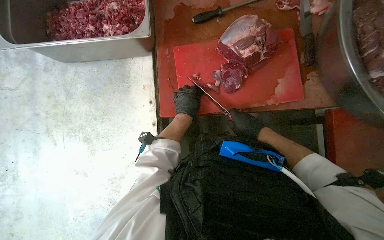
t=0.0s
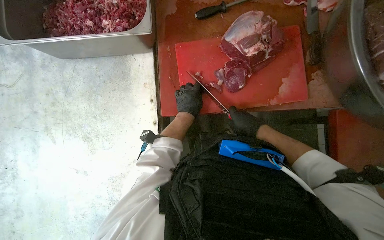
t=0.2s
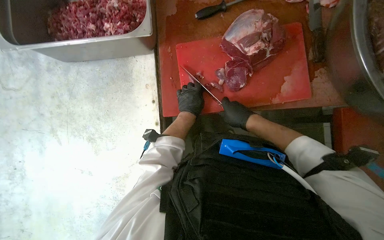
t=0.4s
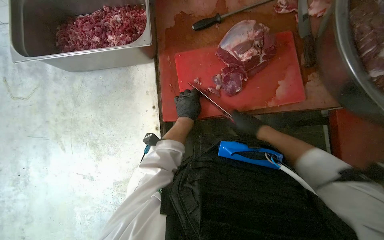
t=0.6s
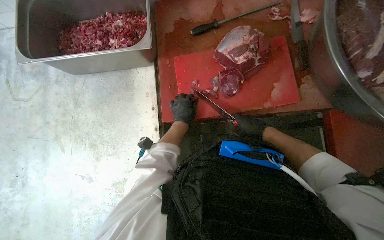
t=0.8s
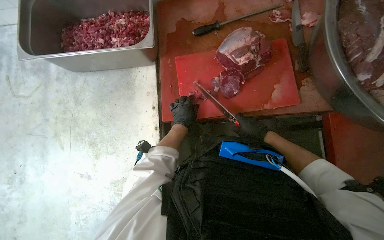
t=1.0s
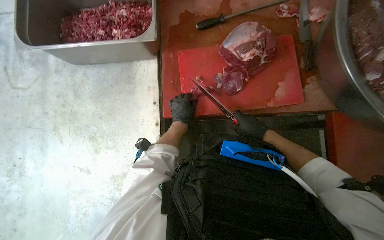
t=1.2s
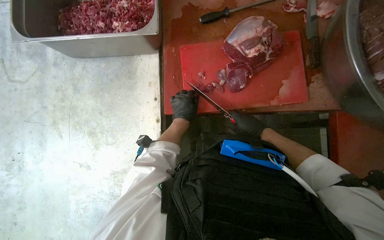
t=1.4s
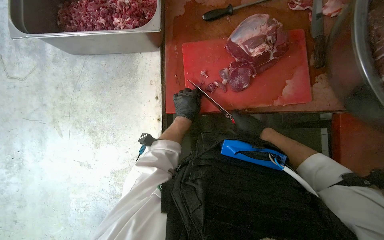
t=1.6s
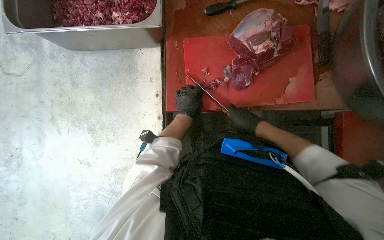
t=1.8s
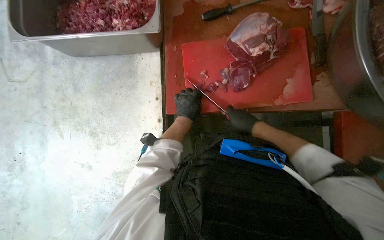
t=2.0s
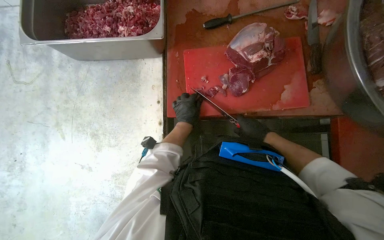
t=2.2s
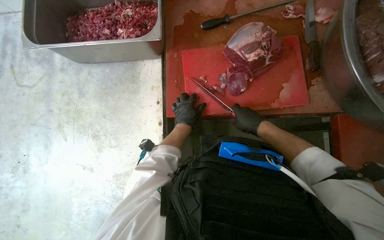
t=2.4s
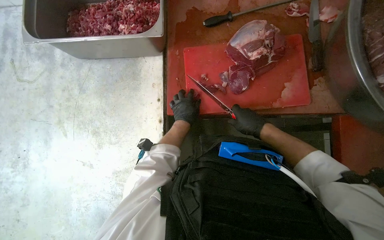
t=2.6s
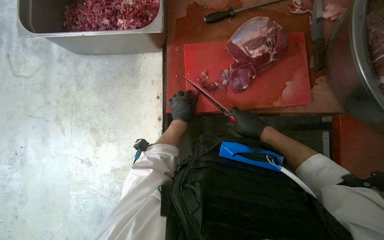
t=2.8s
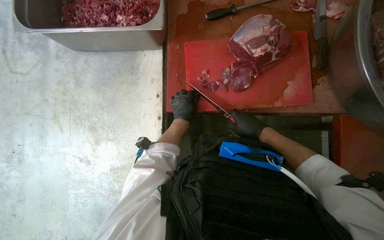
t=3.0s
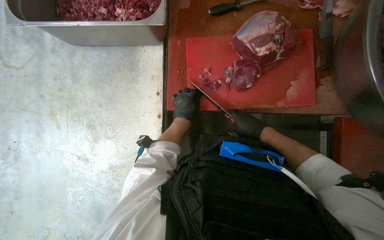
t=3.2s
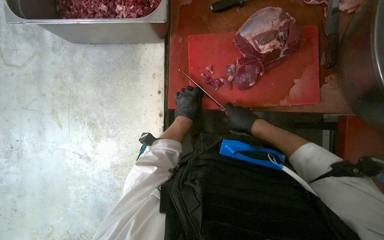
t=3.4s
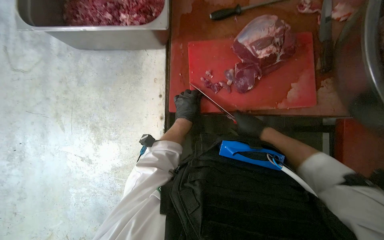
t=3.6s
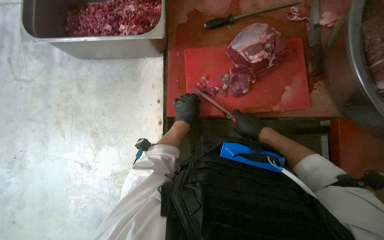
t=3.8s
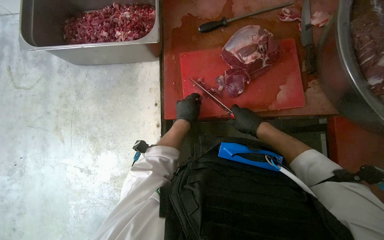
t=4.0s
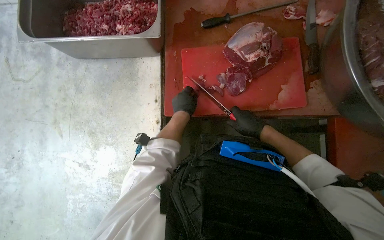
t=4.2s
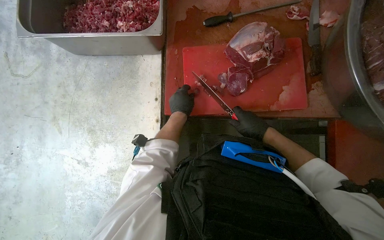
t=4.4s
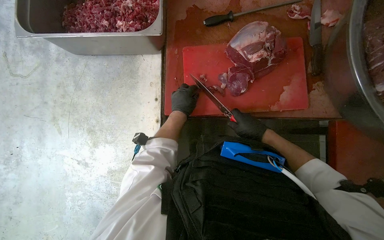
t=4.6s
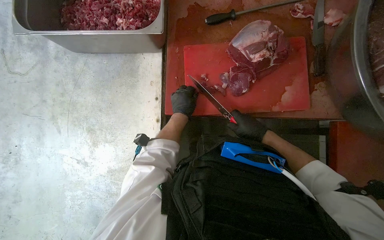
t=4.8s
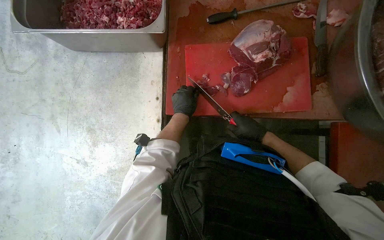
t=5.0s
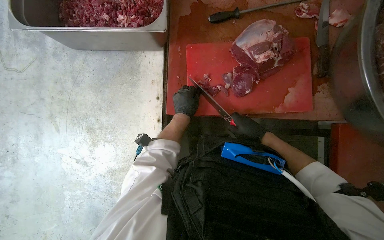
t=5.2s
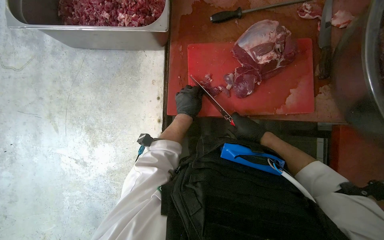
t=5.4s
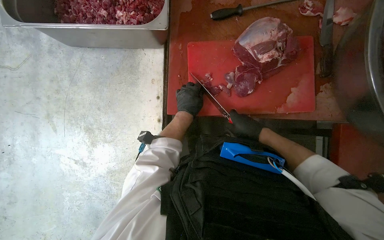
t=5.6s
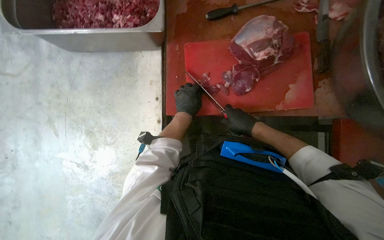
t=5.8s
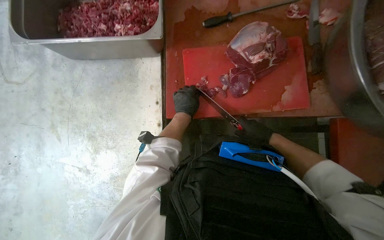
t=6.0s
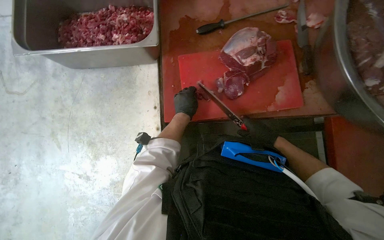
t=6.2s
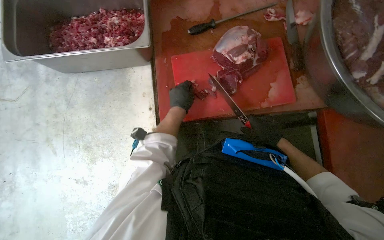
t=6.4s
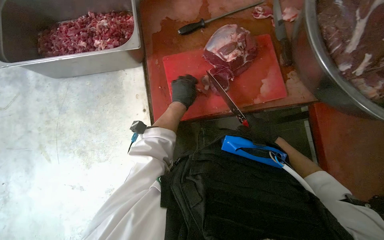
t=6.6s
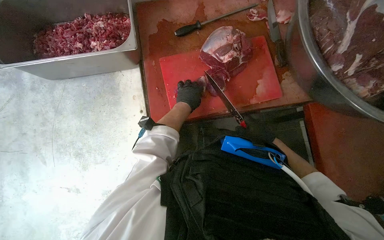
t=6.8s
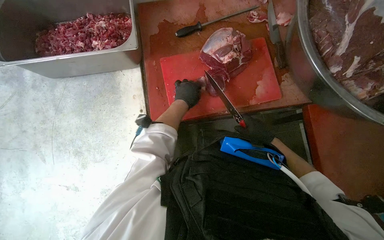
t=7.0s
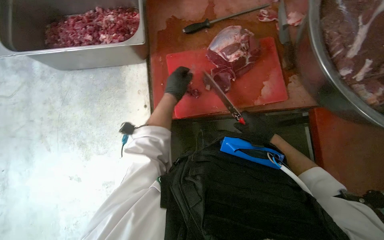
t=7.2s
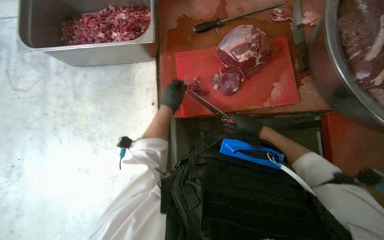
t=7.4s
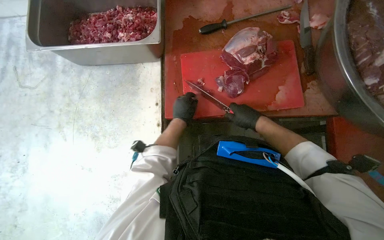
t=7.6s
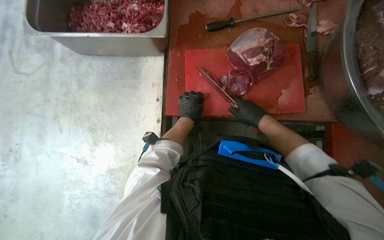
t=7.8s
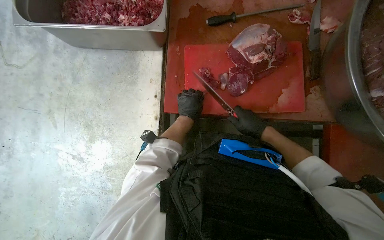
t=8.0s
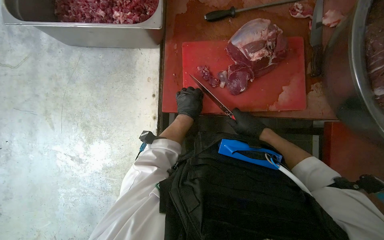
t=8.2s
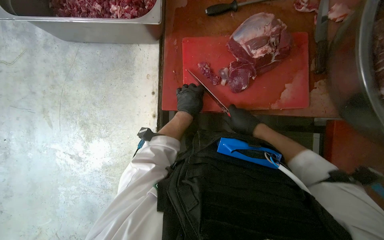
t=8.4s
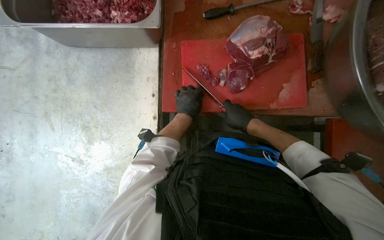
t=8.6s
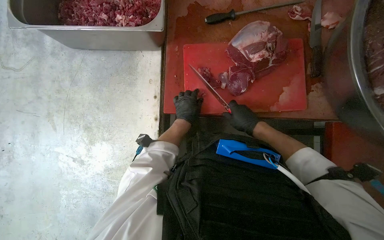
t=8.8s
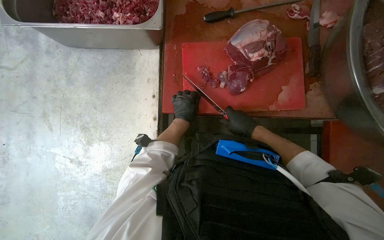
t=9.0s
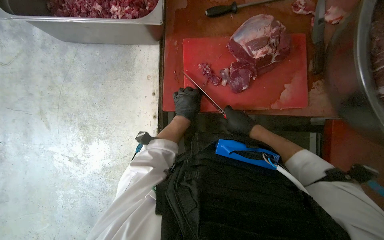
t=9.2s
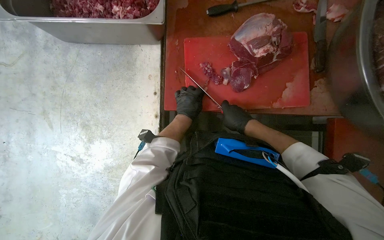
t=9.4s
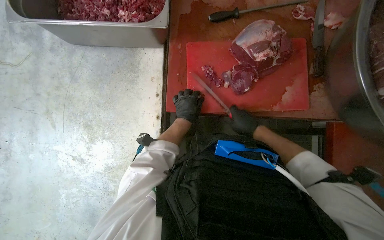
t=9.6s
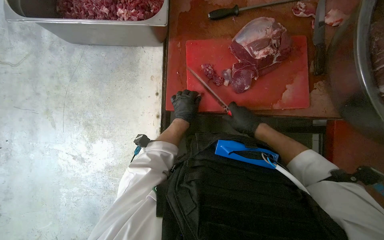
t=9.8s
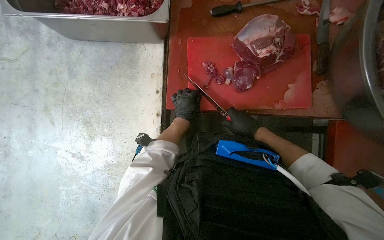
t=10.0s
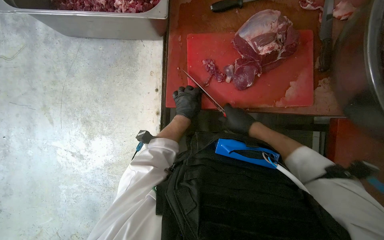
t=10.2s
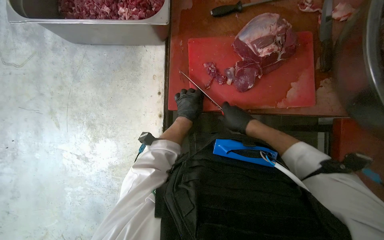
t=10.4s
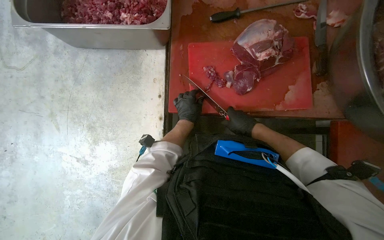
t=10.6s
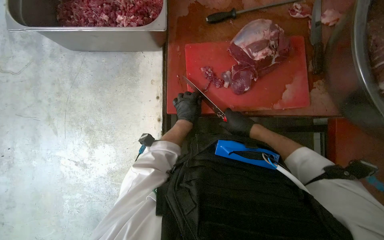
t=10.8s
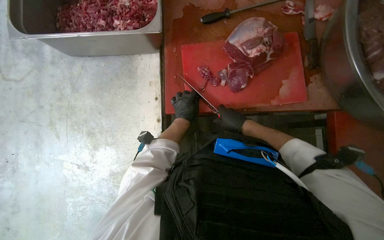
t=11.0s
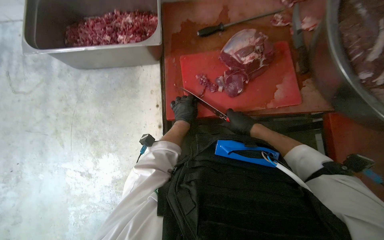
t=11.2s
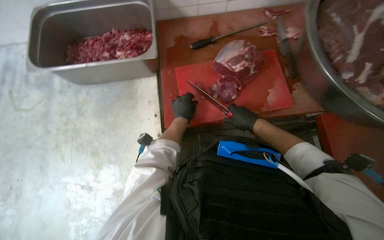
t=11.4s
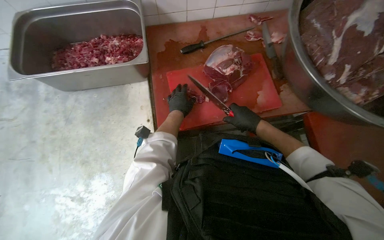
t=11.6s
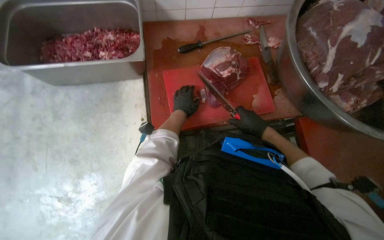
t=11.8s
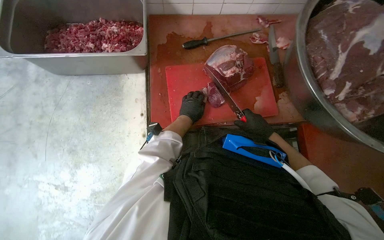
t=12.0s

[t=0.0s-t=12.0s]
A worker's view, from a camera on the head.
Job: preparing food.
The whole recording: Cutting meat on board. The worker cuts pieces of meat on a red cutting board with a knife.
t=0.0s to t=6.0s: The hands work in one place, with small movements.
t=6.0s to t=10.4s: The hands work in one place, with small movements.
t=10.4s to t=12.0s: The right hand goes roughly 15 cm to the right.

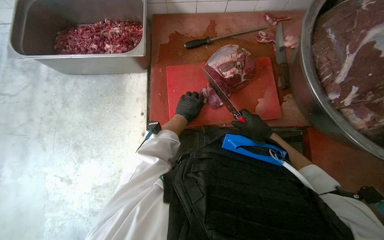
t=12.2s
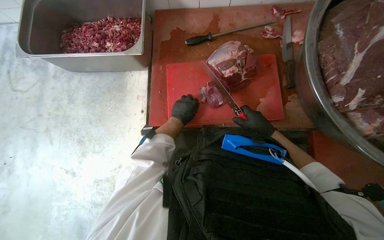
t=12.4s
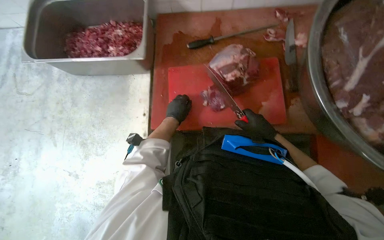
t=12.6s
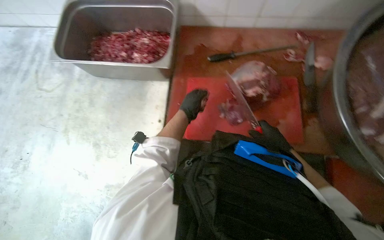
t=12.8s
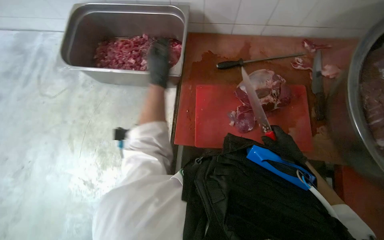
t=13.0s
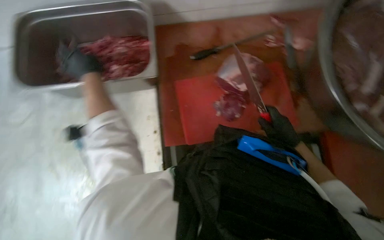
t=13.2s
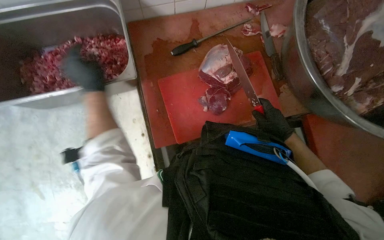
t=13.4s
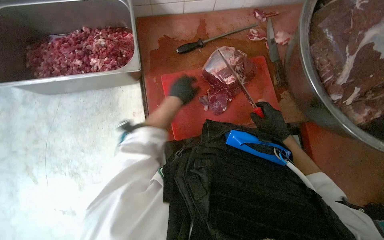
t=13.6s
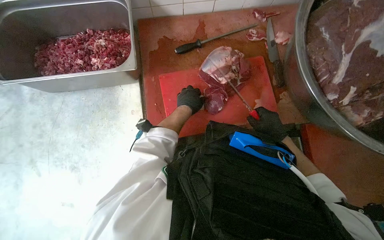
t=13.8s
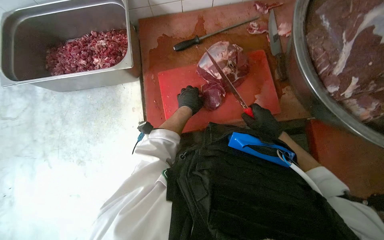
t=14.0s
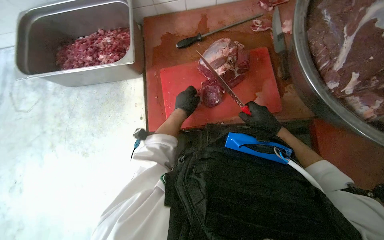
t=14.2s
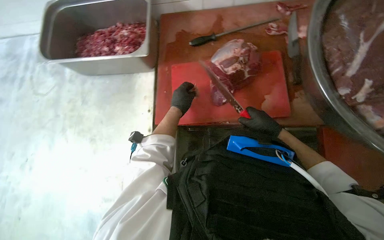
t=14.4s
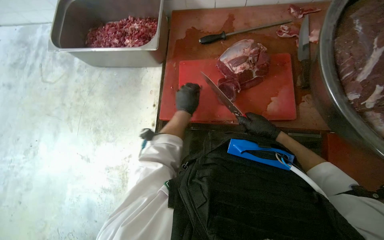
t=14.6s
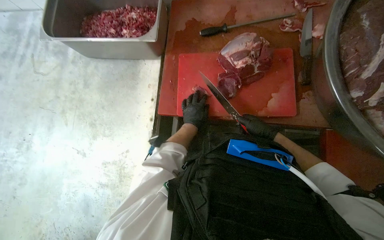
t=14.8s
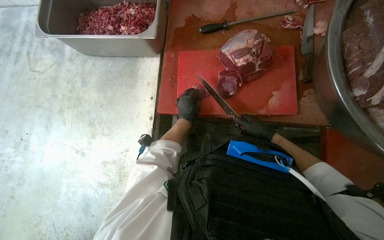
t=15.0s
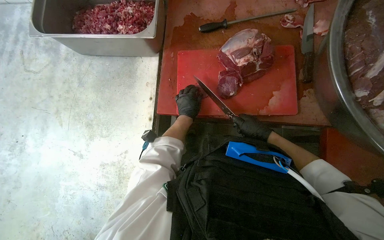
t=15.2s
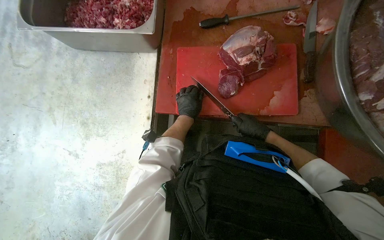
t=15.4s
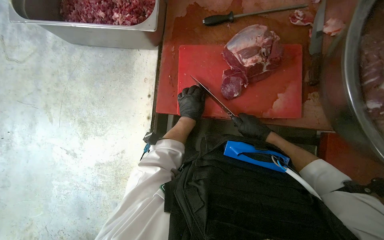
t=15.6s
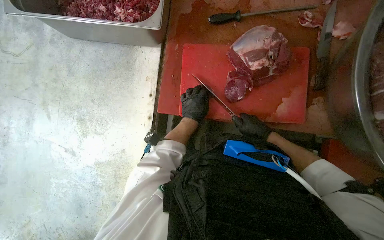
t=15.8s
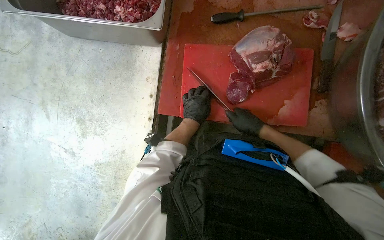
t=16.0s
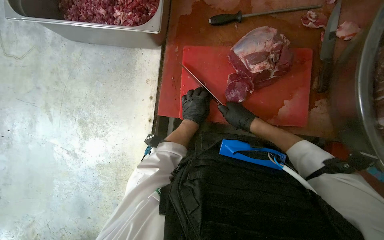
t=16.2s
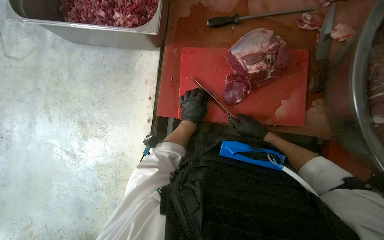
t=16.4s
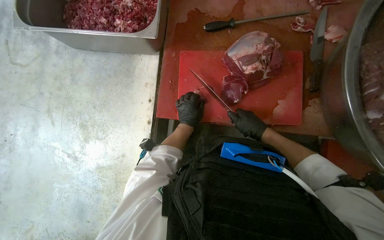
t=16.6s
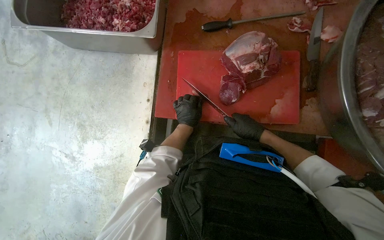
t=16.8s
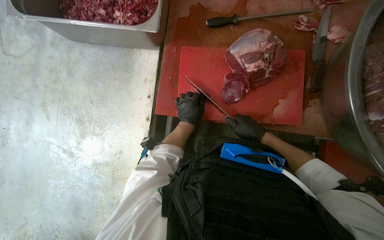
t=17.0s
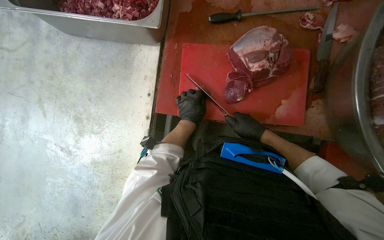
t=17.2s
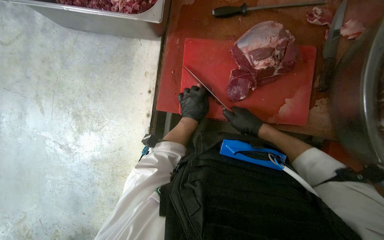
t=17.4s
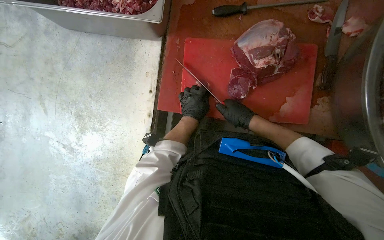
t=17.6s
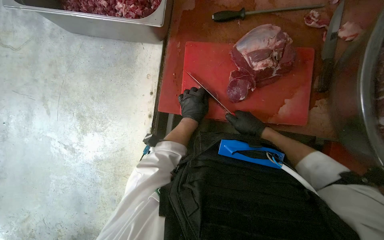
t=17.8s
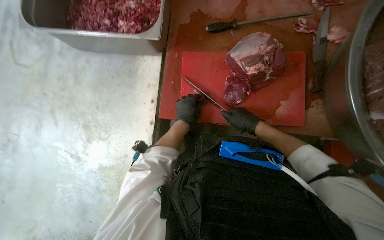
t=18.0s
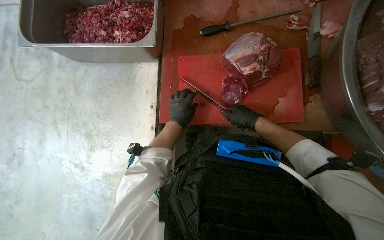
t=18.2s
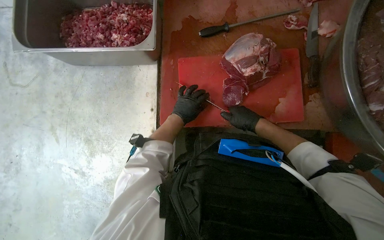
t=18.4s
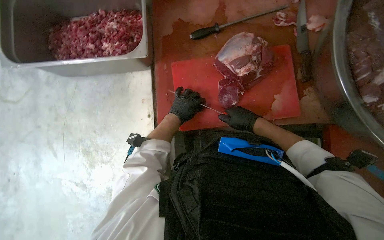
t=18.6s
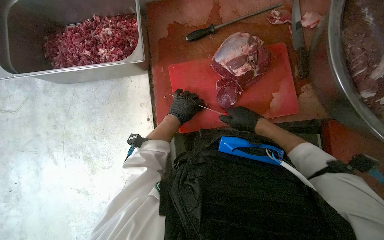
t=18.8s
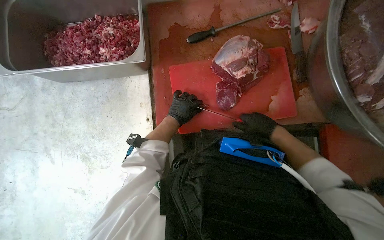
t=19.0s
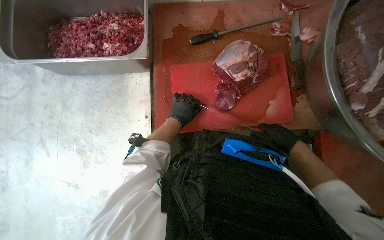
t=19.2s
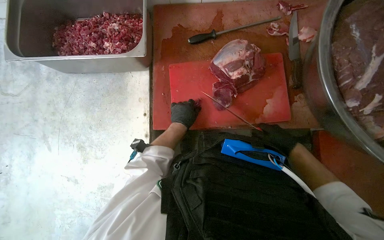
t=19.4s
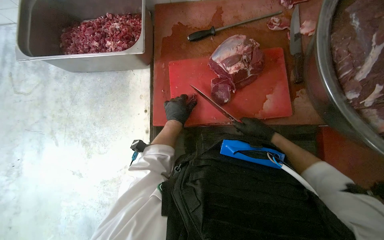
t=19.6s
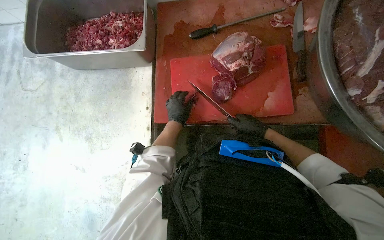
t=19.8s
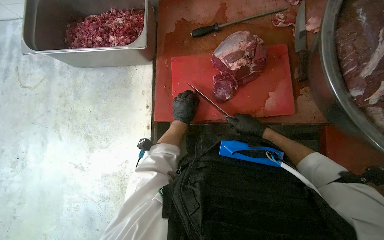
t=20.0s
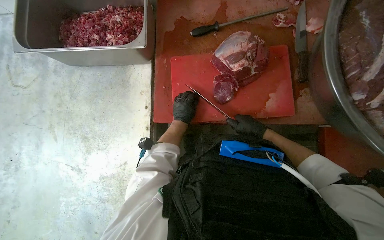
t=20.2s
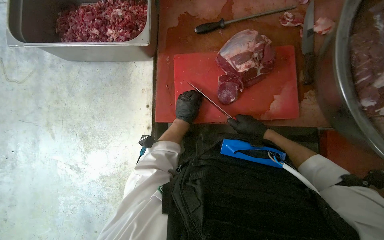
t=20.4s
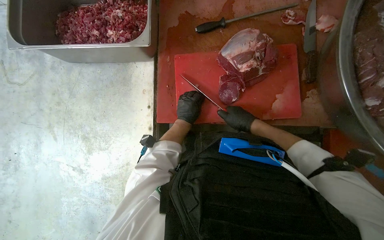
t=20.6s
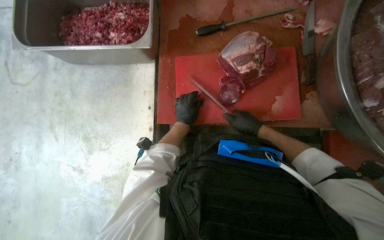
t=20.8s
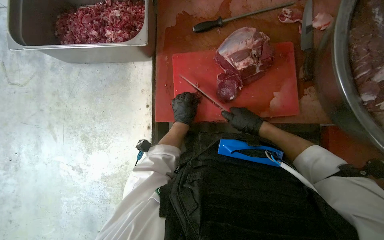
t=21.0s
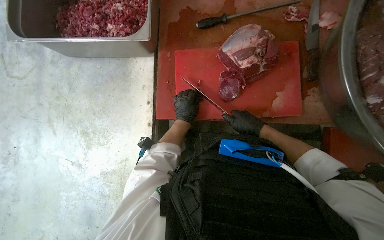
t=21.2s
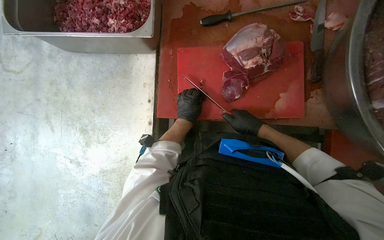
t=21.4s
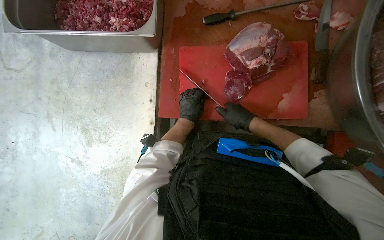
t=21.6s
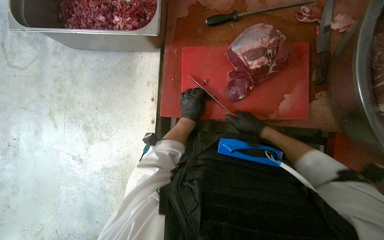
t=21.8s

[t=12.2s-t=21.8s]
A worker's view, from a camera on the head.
Job: preparing food.
The whole recording: Cutting meat on board. The worker cuts pieces of meat on a red cutting board with a knife.
t=20.2s to t=21.8s: The hands make small movements and keep their place.
